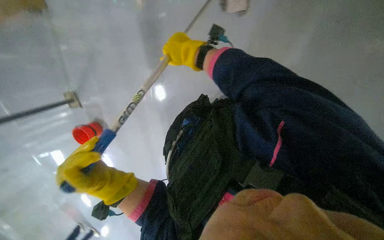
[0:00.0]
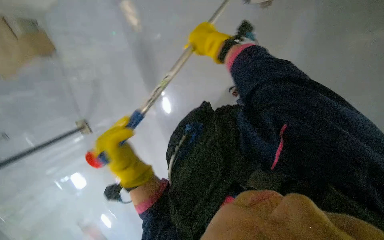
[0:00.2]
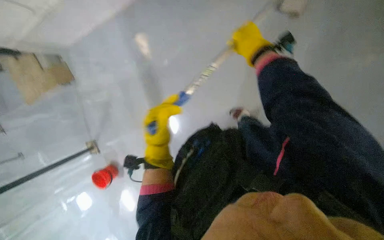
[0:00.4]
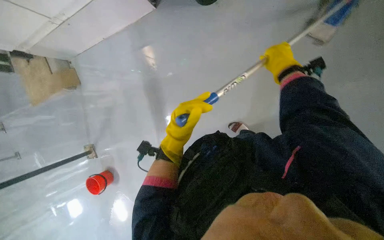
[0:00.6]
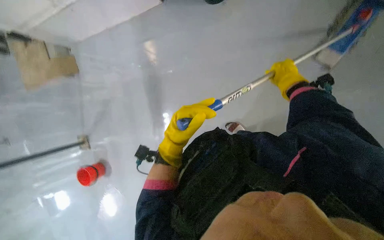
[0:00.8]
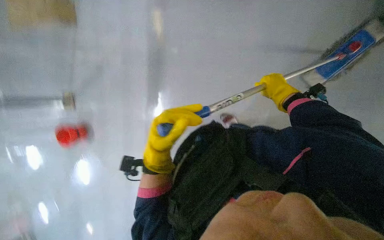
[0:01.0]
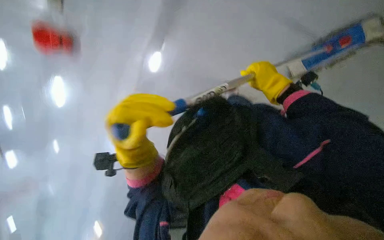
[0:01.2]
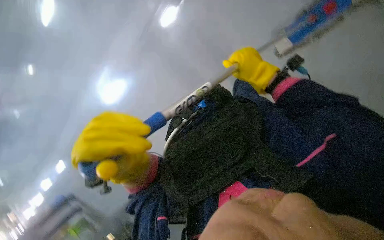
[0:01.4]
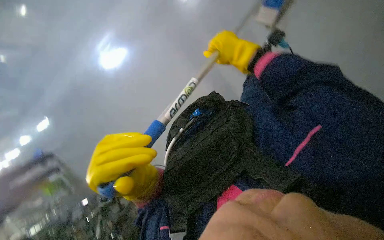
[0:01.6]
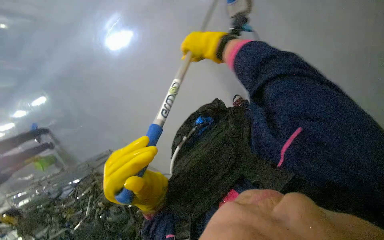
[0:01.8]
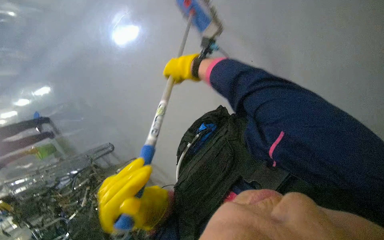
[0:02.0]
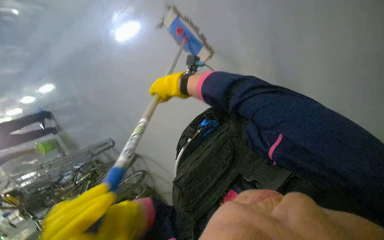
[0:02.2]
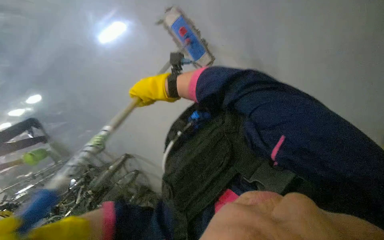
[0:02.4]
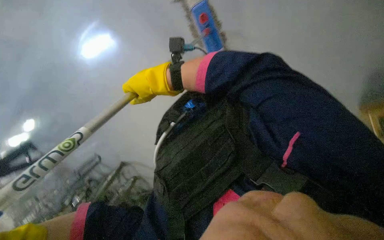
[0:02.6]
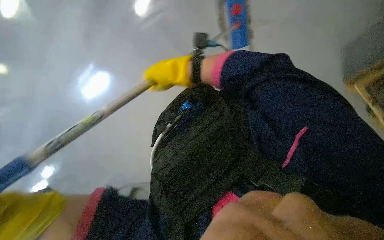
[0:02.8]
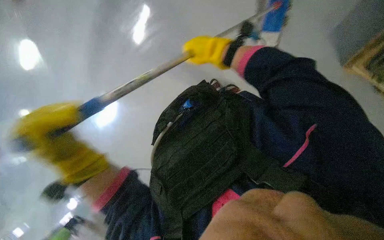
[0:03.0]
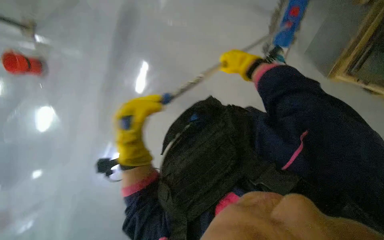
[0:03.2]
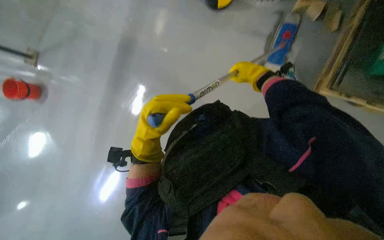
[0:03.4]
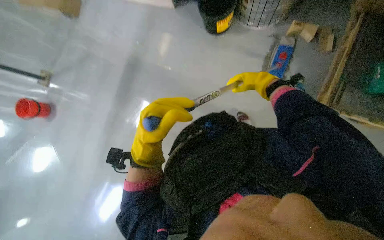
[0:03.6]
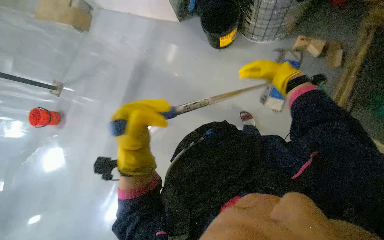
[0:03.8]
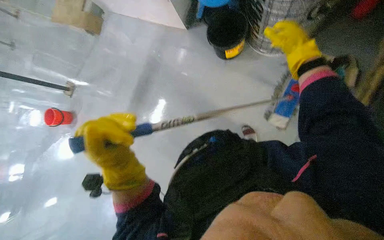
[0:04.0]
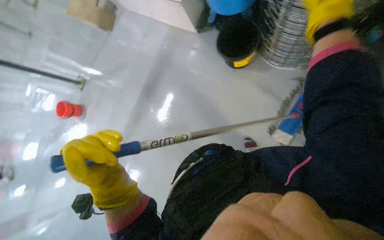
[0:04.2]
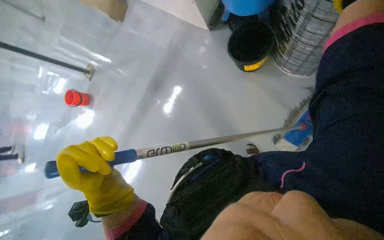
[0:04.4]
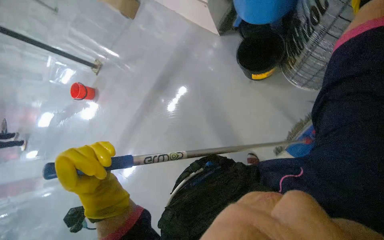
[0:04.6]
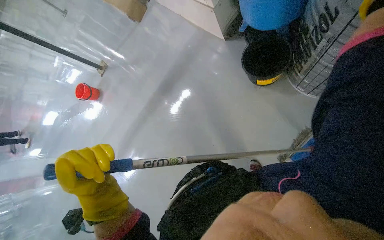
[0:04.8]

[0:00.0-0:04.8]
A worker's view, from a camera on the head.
Job: mopping floor.
The whole recording: Mopping the floor. The worker mops the floor, periodically wringing the mop and changing the mop head.
0:00.0 to 0:01.6: The left hand goes about 15 cm to the right and nearer to the camera. The right hand goes approximately 15 cm to the right.
0:03.2 to 0:04.8: The camera pitches upward, by approximately 15 degrees. The scene rotates clockwise by approximately 25 degrees.

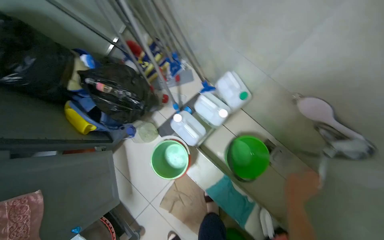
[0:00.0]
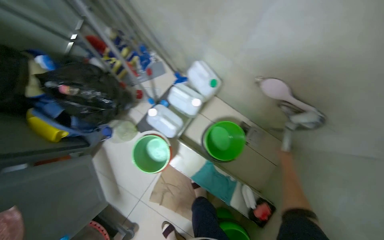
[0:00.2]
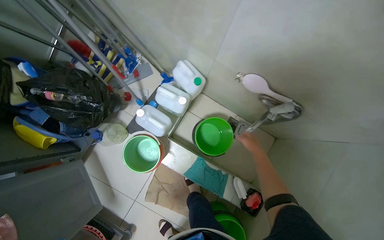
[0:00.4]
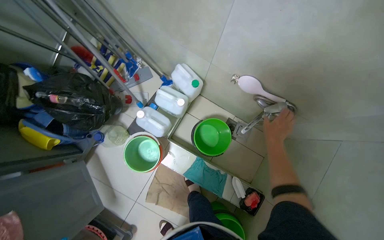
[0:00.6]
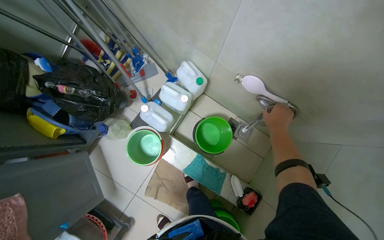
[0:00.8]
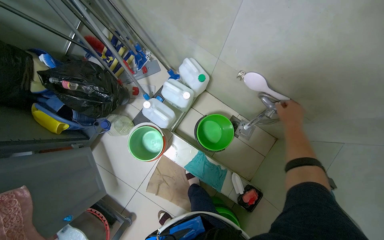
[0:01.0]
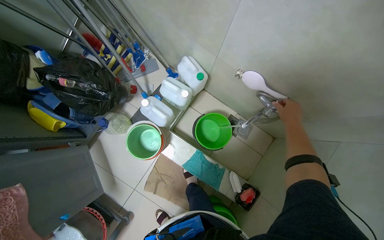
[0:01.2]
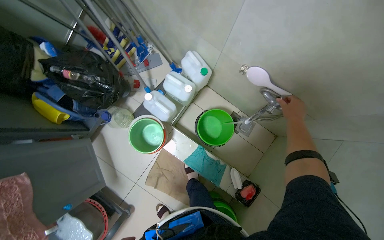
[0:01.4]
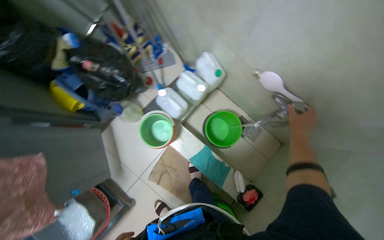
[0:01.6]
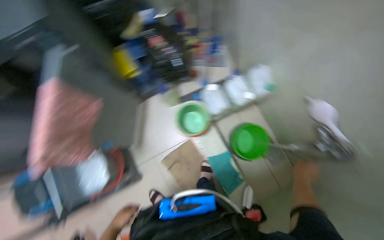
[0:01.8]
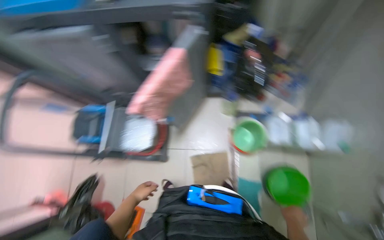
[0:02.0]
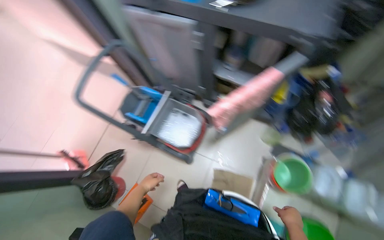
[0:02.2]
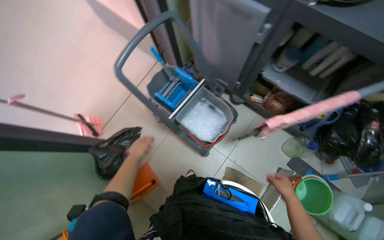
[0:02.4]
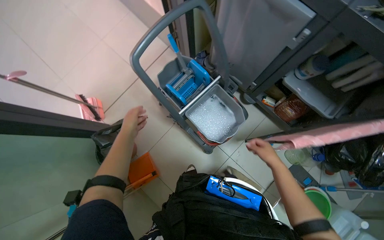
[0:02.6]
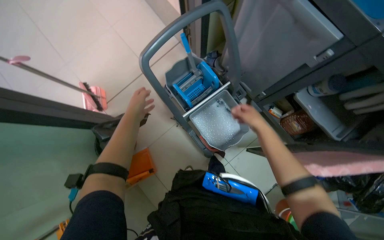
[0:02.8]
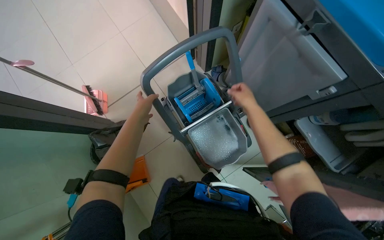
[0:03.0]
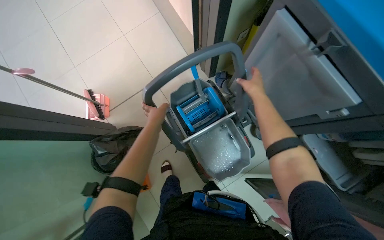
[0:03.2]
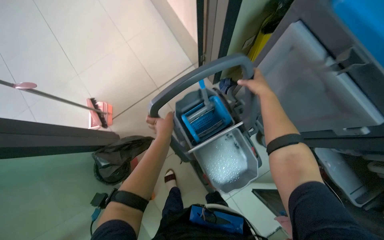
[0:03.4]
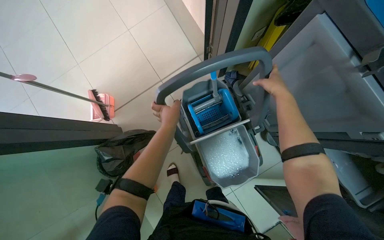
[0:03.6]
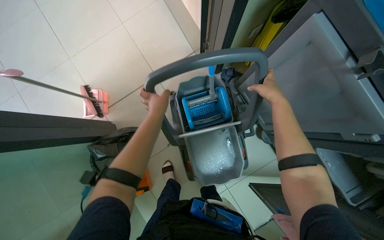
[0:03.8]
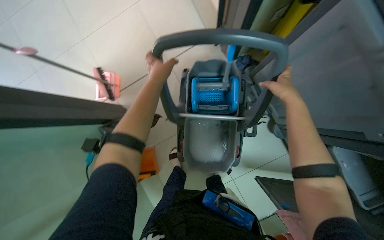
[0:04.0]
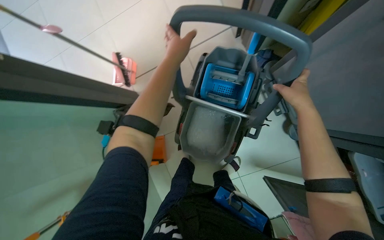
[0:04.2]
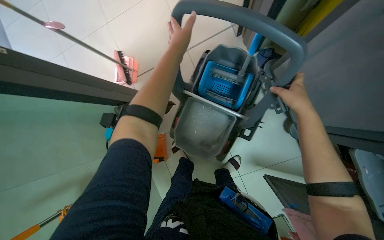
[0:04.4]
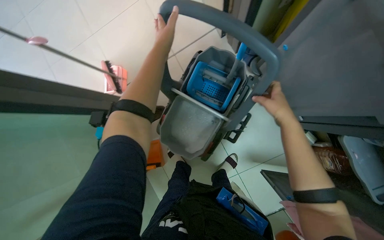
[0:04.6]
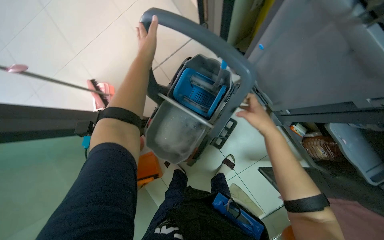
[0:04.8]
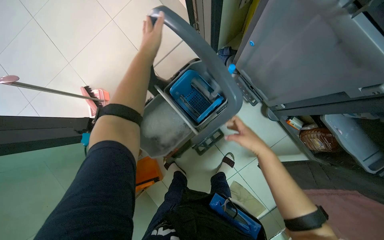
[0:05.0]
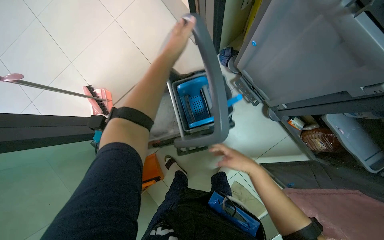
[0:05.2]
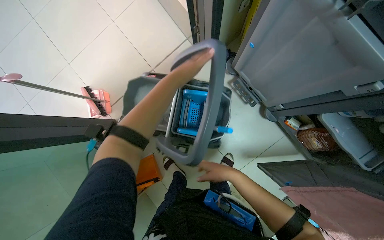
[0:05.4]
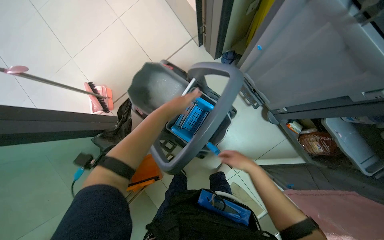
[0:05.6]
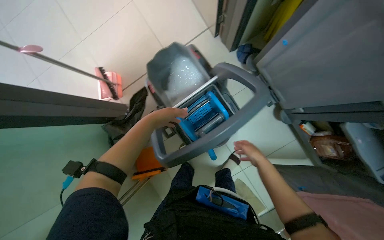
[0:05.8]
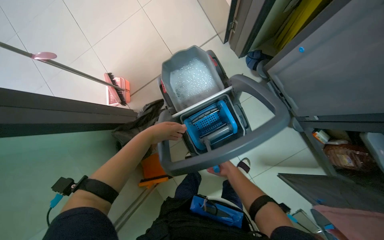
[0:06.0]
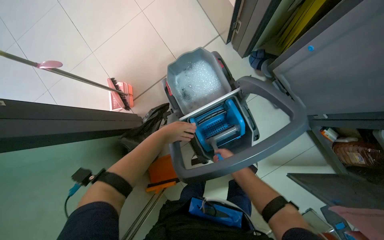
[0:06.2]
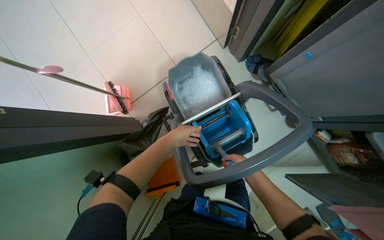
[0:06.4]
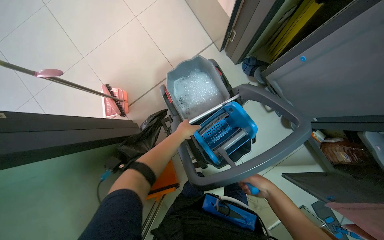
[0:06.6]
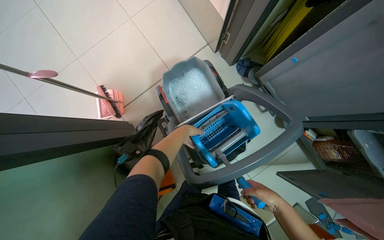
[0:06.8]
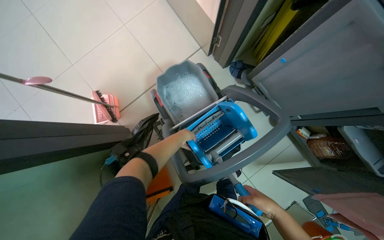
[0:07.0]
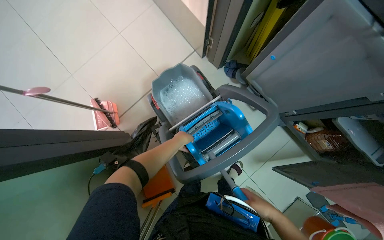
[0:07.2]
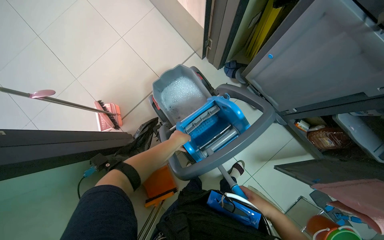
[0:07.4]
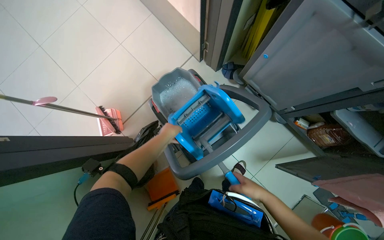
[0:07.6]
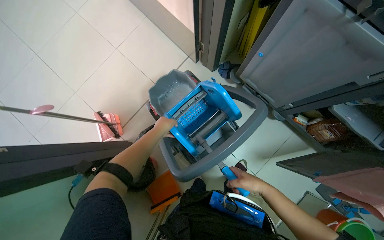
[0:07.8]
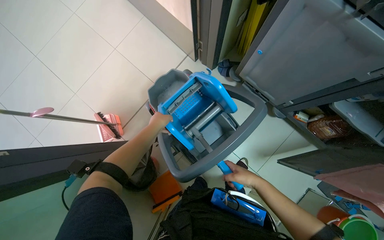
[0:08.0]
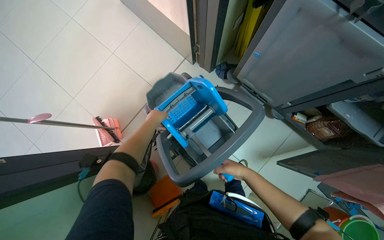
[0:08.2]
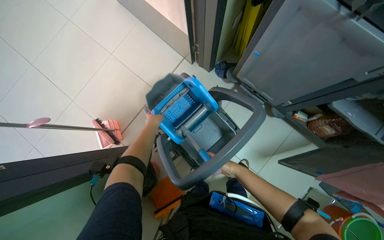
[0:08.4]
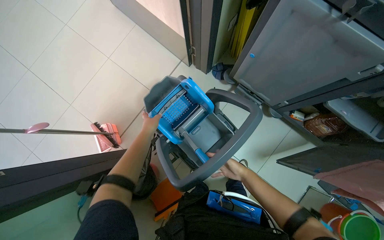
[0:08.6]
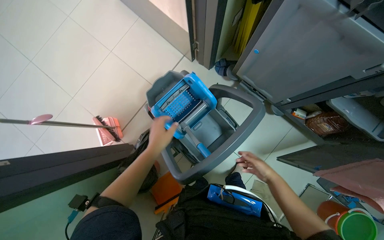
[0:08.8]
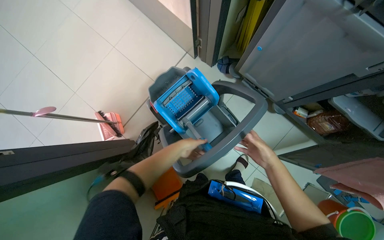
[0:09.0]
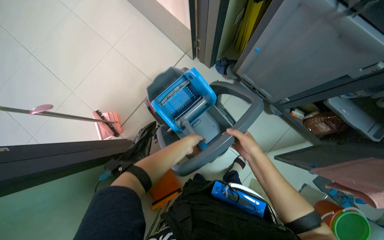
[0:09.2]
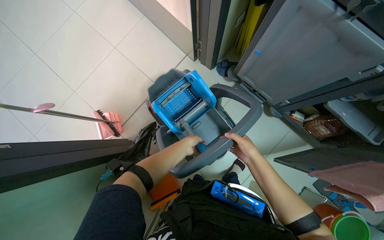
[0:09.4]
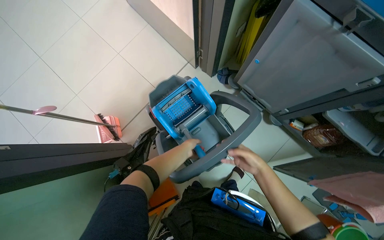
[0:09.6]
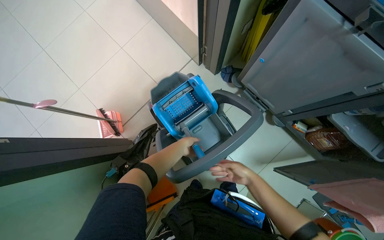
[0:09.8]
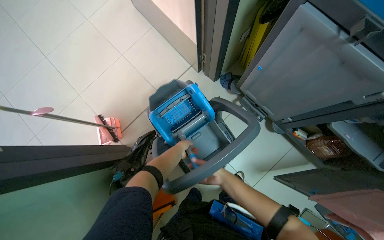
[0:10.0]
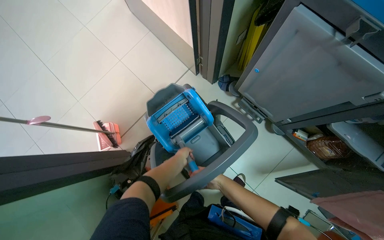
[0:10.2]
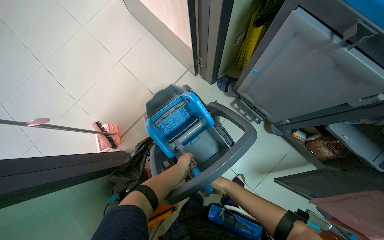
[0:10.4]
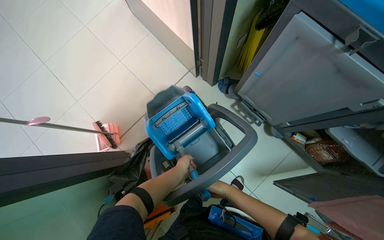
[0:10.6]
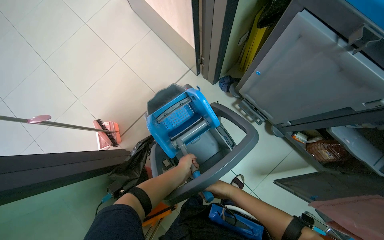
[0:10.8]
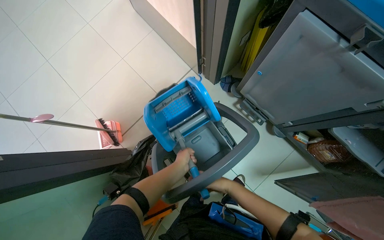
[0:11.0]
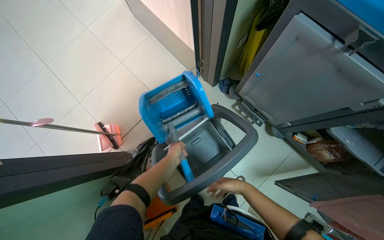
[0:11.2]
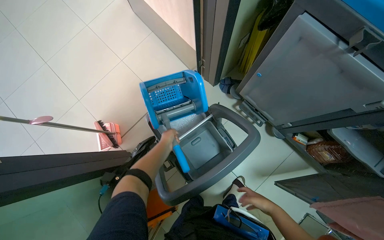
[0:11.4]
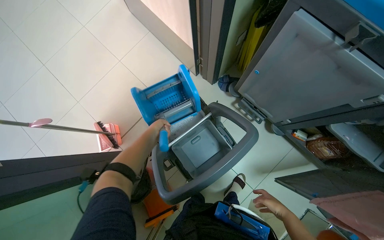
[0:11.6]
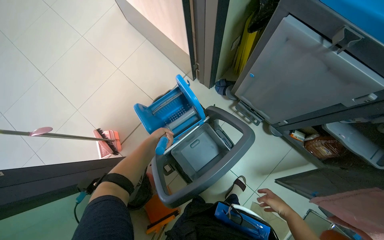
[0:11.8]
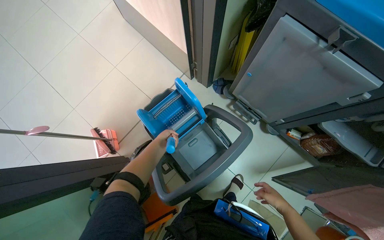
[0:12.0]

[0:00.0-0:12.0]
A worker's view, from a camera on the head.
Job: preparing cleaning supplies.
The whole recording: Preparing mop for cleaning. The worker assembles the mop, retrieves and inspects mop heads, then attaches and detaches a mop head.
0:00.0 to 0:01.6: The right hand goes approximately 10 cm to the right.
0:01.6 to 0:03.0: The camera travels approximately 1 m. The wearer looks some 105 degrees further to the left.
0:03.0 to 0:04.4: The camera pitches downward, by approximately 15 degrees. The left hand goes about 20 cm up the picture.
0:04.4 to 0:06.0: The left hand goes approximately 25 cm down the picture and to the left, while the right hand is displaced down the picture, to the left and farther from the camera by approximately 40 cm.
0:06.0 to 0:07.6: The right hand goes approximately 25 cm nearer to the camera.
0:07.6 to 0:09.0: The left hand goes nearer and farther, roughly 15 cm each way, reversing 2 times, while the right hand shifts approximately 15 cm farther from the camera and to the right.
0:09.0 to 0:10.4: The right hand travels farther from the camera and to the left by some 20 cm. Meanwhile the left hand goes approximately 10 cm farther from the camera.
0:10.4 to 0:12.0: The left hand travels up the picture and to the left by some 15 cm. Meanwhile the right hand travels nearer to the camera and to the right by about 25 cm.

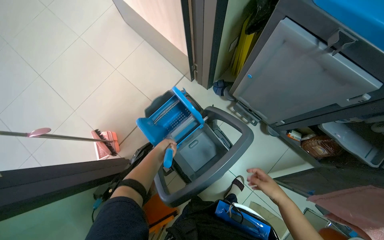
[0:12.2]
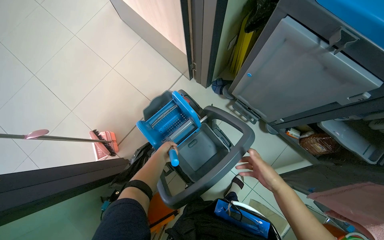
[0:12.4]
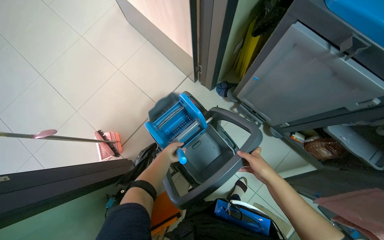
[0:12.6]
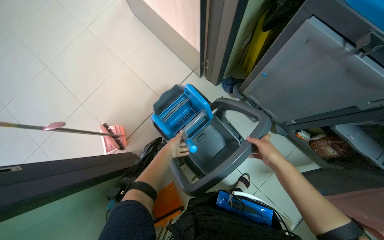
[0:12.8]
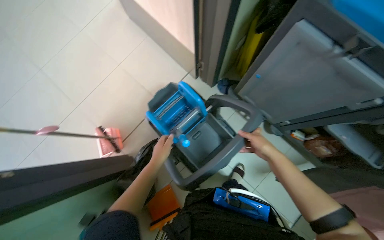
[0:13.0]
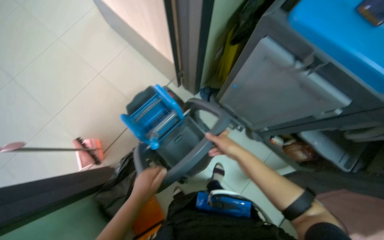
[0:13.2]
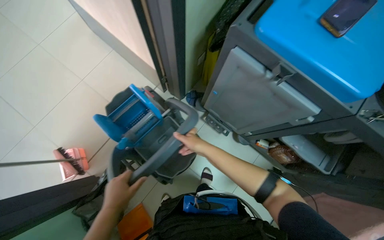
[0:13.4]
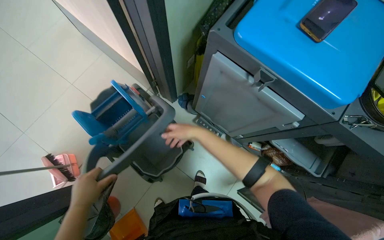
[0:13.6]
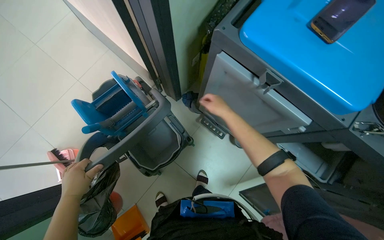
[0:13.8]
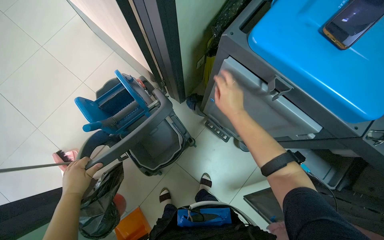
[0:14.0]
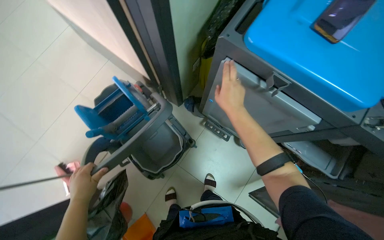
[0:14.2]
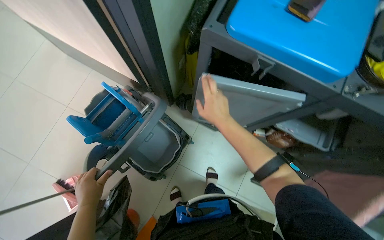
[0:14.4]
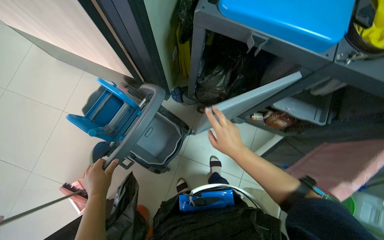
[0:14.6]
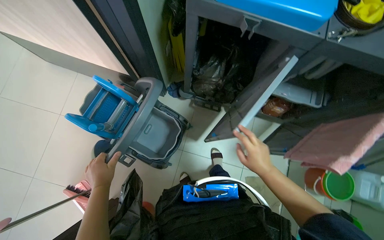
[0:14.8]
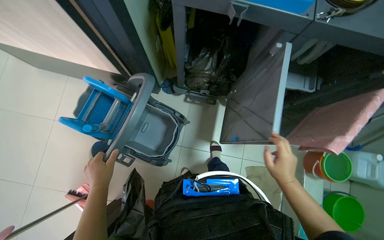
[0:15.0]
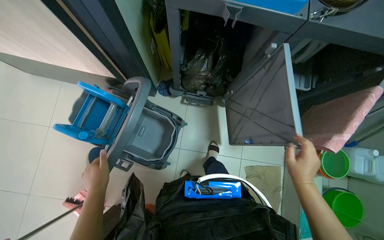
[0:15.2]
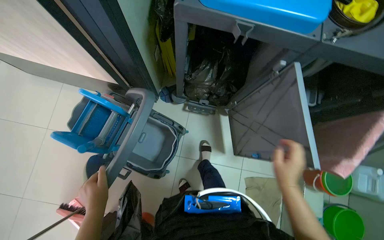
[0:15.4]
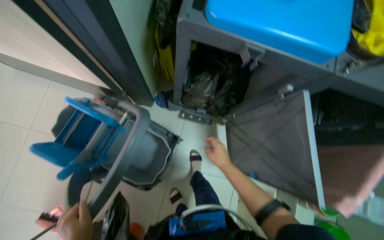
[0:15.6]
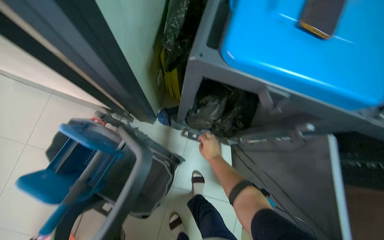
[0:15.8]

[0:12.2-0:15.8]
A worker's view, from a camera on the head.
Job: preparing cleaning supplies.
The whole recording: Preparing mop for cleaning. The worker assembles the mop, retrieves and inspects mop heads, then attaches and detaches a mop head.
0:12.2 to 0:14.0: The left hand goes approximately 20 cm nearer to the camera. The right hand is displaced up the picture by roughly 40 cm.
